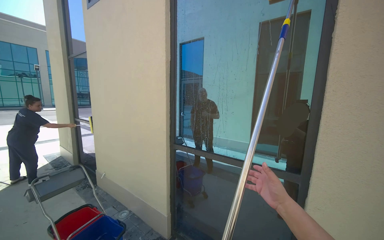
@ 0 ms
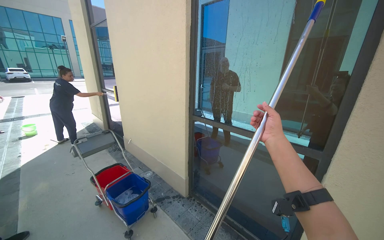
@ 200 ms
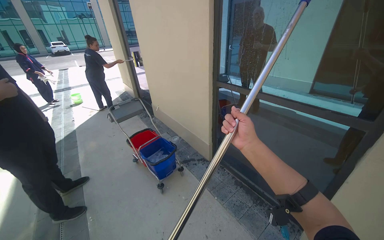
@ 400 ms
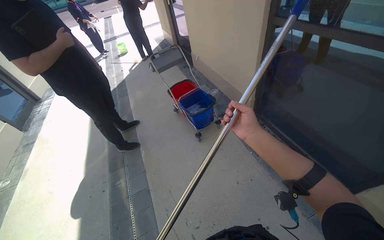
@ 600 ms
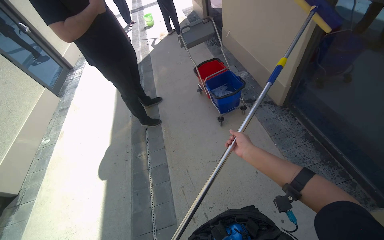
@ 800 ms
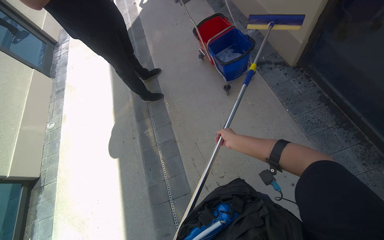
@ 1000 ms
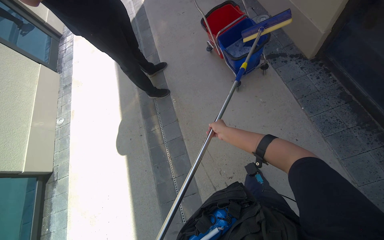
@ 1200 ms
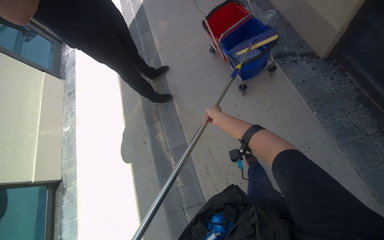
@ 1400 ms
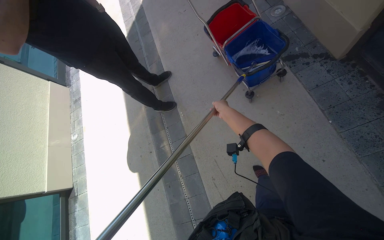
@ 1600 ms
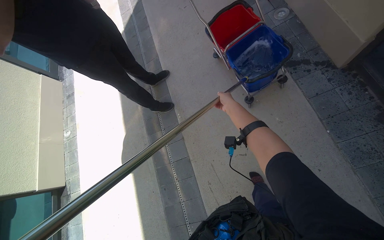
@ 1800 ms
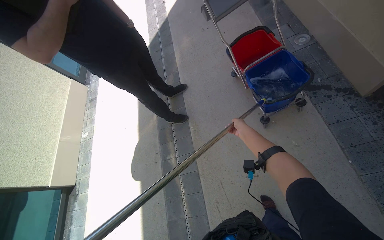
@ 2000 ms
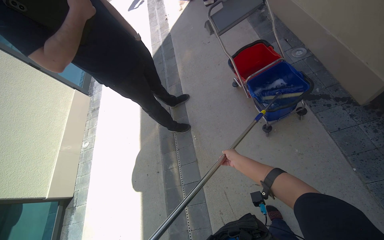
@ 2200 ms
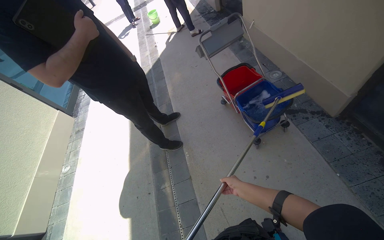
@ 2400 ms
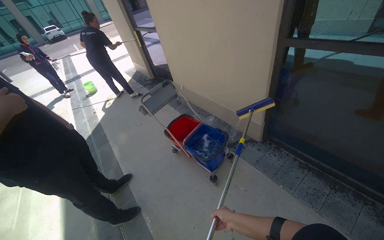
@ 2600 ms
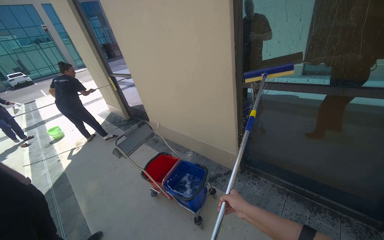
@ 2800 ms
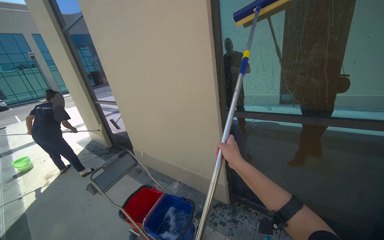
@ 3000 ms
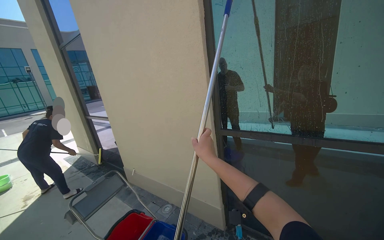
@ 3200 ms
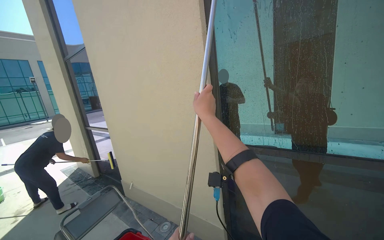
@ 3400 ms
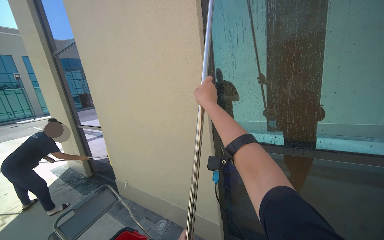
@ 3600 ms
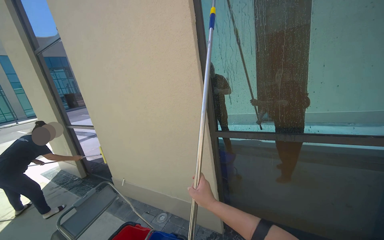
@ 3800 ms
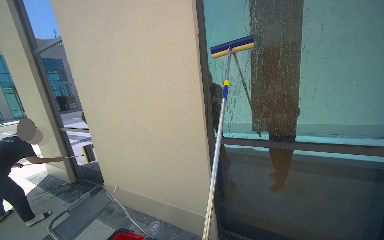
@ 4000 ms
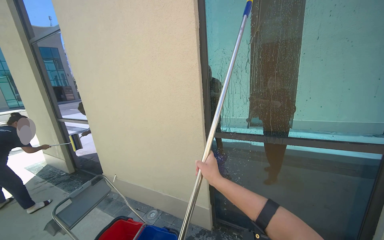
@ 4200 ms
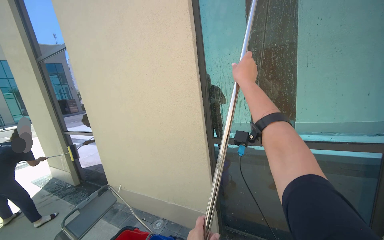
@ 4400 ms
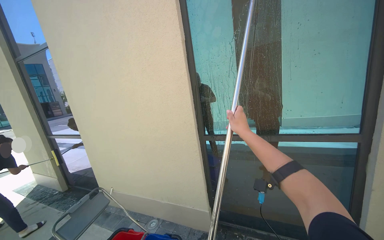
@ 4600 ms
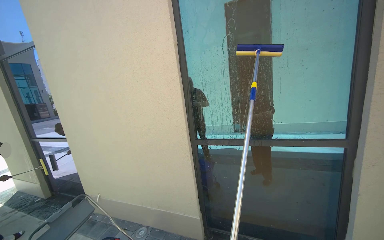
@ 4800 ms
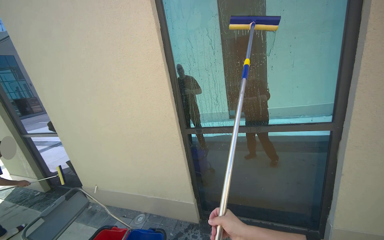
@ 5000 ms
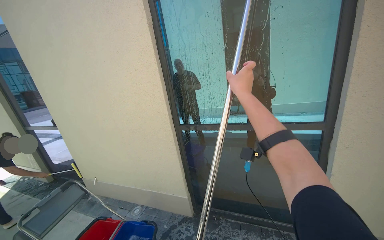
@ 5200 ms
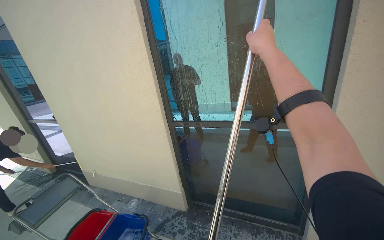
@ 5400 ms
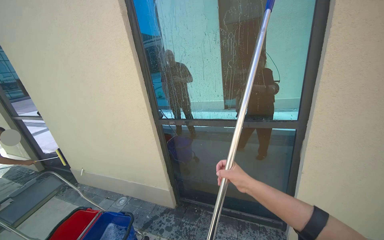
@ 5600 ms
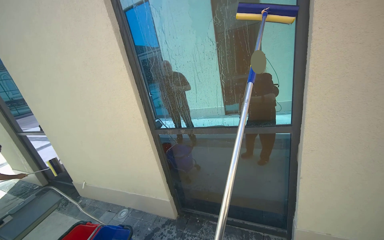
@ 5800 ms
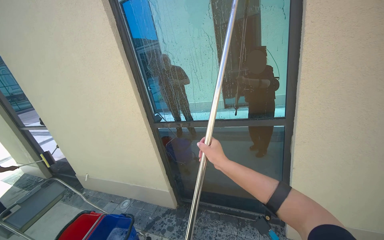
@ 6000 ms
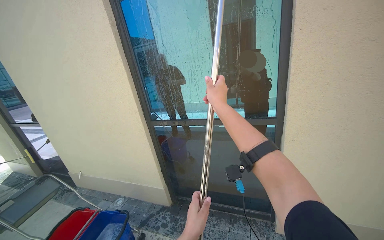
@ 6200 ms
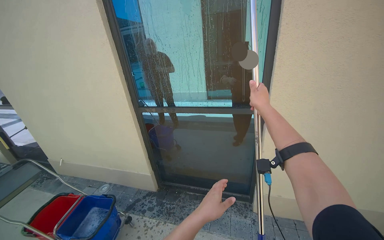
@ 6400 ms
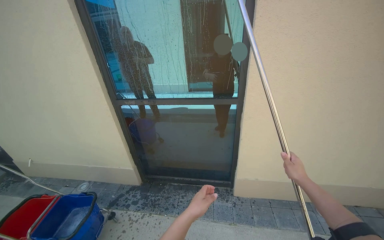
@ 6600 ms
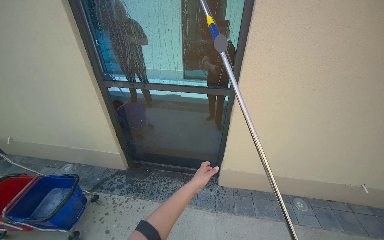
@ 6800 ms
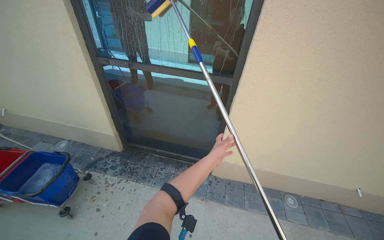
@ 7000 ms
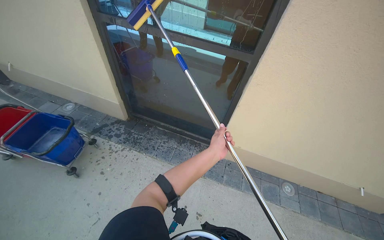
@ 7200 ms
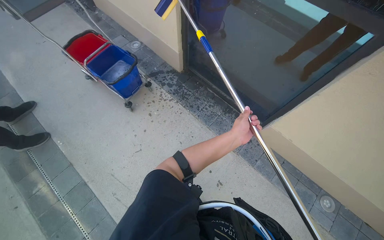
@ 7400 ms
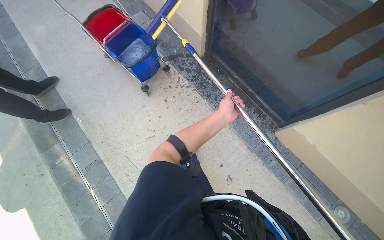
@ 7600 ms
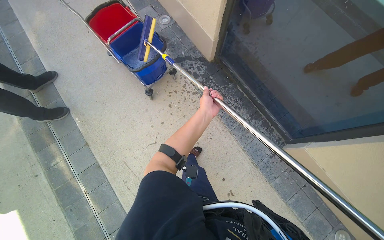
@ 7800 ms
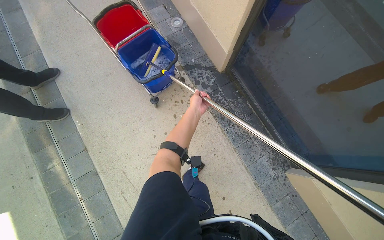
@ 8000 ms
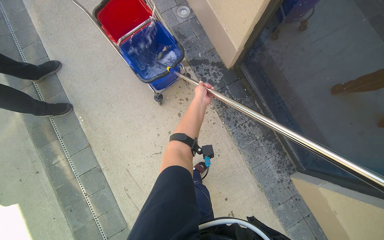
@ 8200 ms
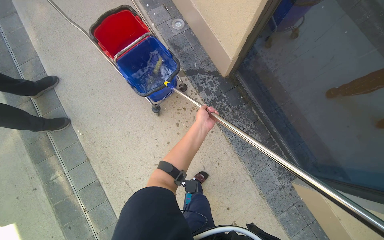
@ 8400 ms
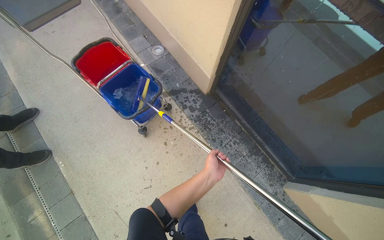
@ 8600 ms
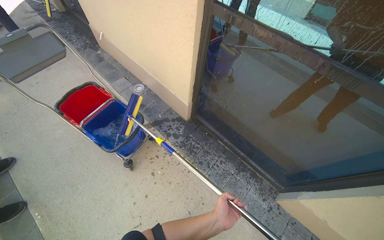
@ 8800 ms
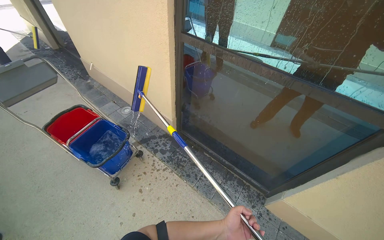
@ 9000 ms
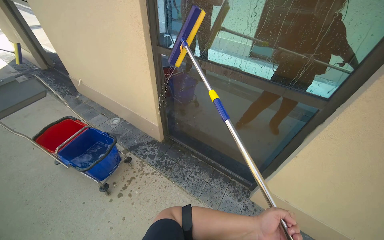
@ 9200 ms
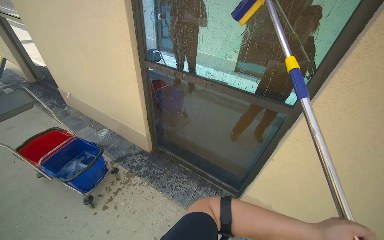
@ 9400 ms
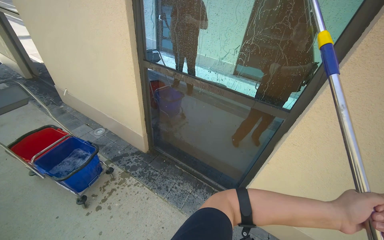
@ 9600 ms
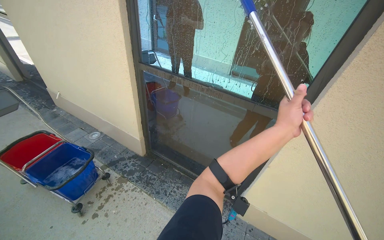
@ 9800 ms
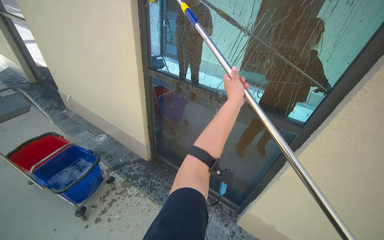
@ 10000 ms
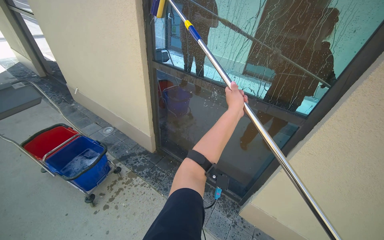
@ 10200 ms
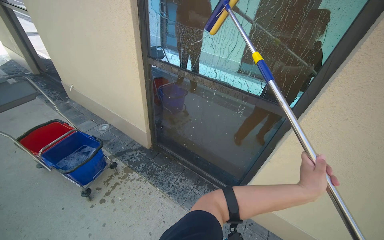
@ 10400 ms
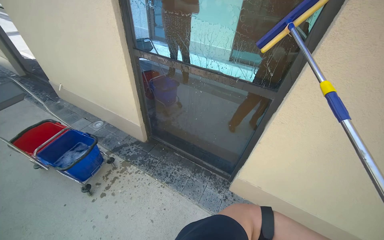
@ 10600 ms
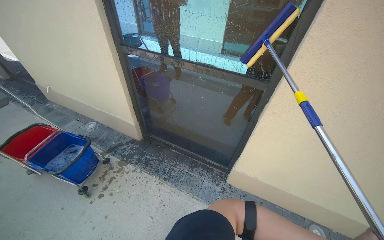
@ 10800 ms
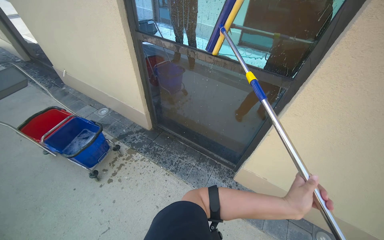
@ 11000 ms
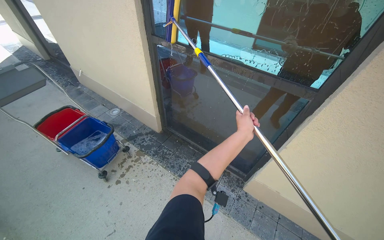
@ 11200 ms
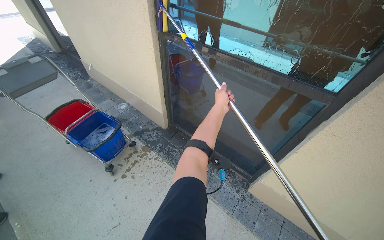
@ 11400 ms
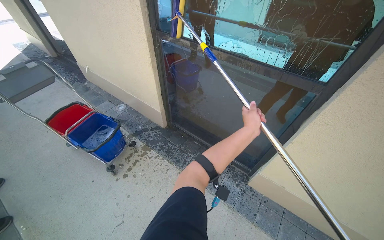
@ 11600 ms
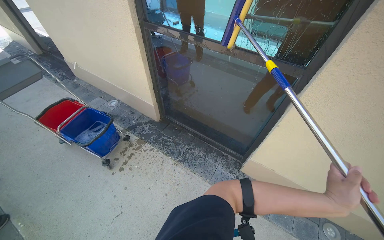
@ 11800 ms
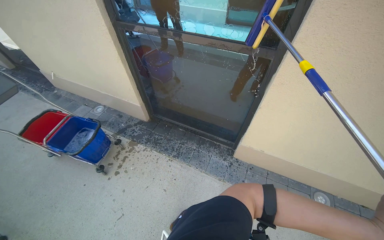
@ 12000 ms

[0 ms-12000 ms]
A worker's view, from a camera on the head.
Job: cleaning windows.
The whole recording: Cleaning building windows. The worker scrubs the building windows with a long-handled squeegee, frequently dipping it into a bucket.
0 ms to 1600 ms: The camera travels approximately 60 cm. The view pans to the left by roughly 45 degrees. The view tilts about 70 degrees downward.
1600 ms to 3000 ms: The head turns to the right by about 40 degrees. The camera pitches upward, by some 60 degrees.
4400 ms to 6000 ms: The camera is carried to the right, about 50 cm.
6000 ms to 7600 ms: The view tips downward by about 50 degrees. The scene turns roughly 40 degrees clockwise in the picture.
7600 ms to 9000 ms: The view tips upward by roughly 20 degrees.
10400 ms to 12000 ms: The view tilts roughly 10 degrees downward.

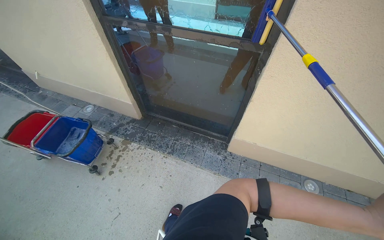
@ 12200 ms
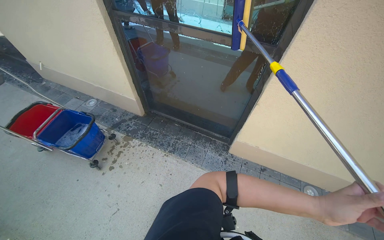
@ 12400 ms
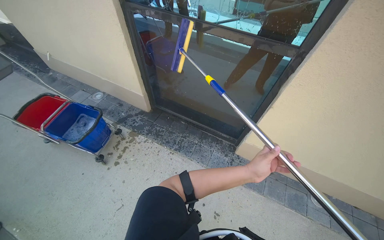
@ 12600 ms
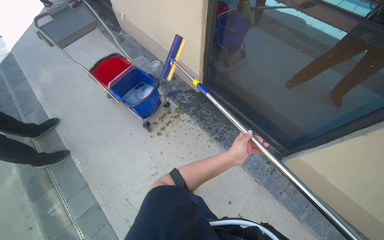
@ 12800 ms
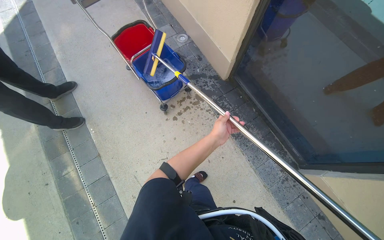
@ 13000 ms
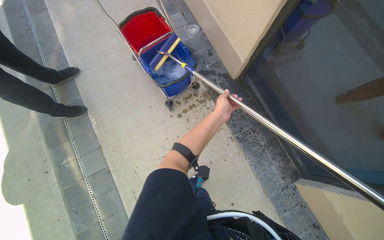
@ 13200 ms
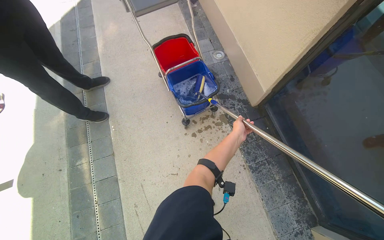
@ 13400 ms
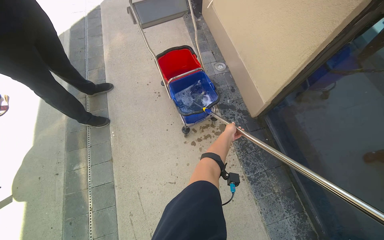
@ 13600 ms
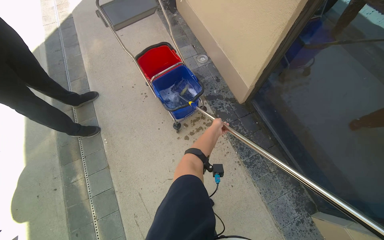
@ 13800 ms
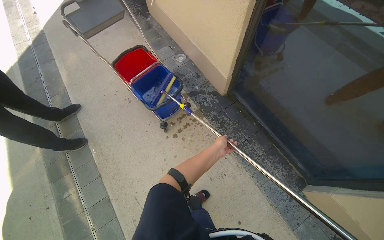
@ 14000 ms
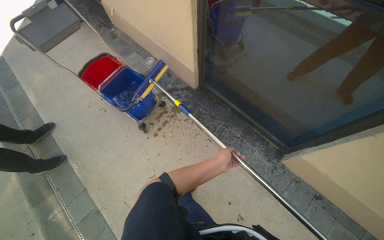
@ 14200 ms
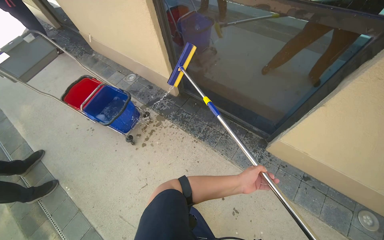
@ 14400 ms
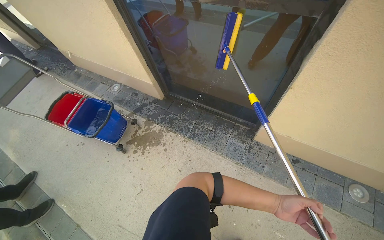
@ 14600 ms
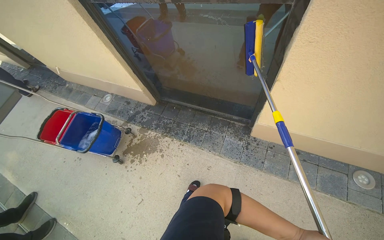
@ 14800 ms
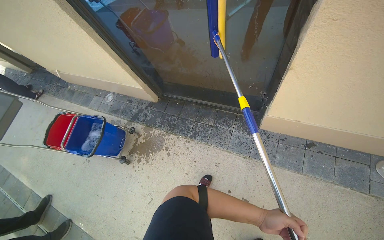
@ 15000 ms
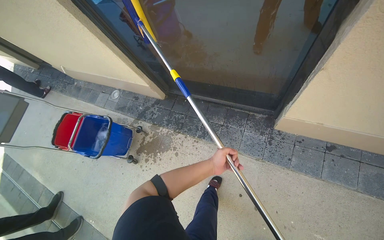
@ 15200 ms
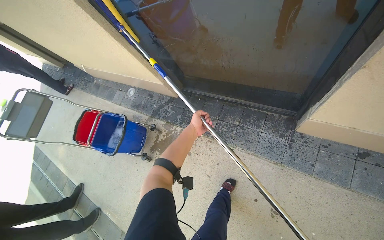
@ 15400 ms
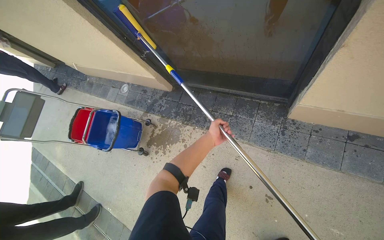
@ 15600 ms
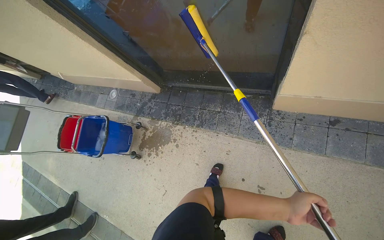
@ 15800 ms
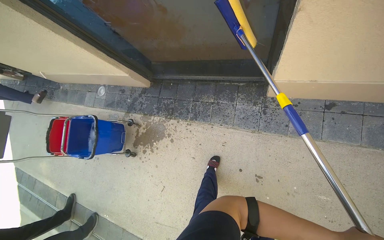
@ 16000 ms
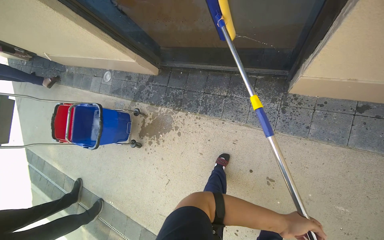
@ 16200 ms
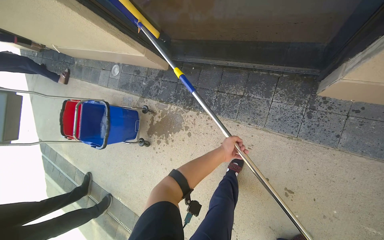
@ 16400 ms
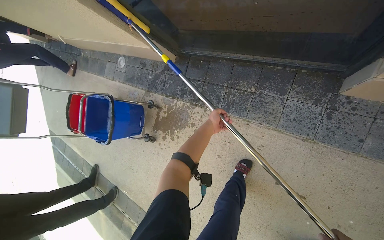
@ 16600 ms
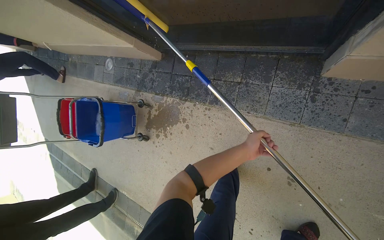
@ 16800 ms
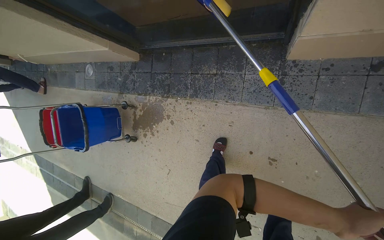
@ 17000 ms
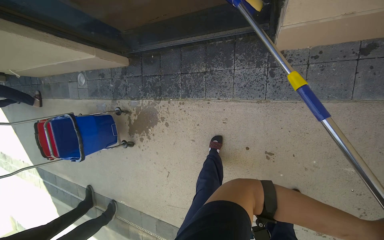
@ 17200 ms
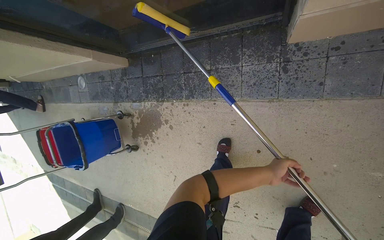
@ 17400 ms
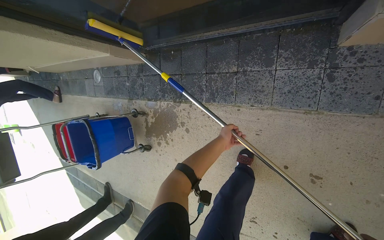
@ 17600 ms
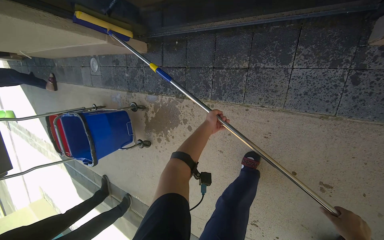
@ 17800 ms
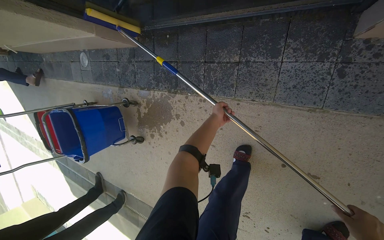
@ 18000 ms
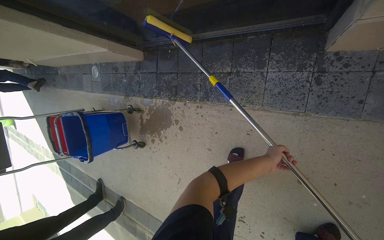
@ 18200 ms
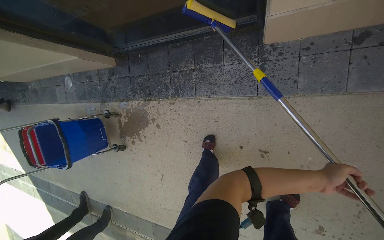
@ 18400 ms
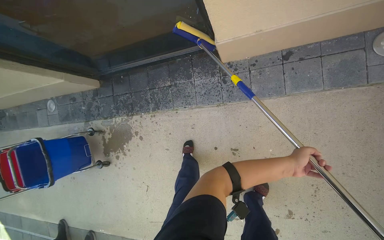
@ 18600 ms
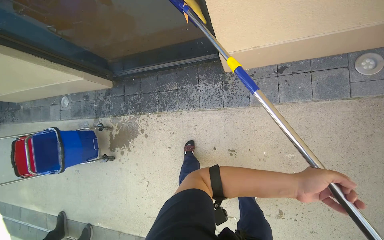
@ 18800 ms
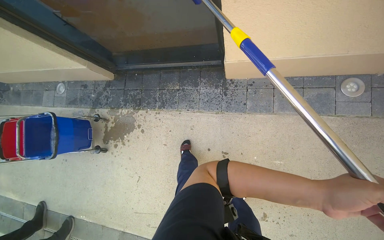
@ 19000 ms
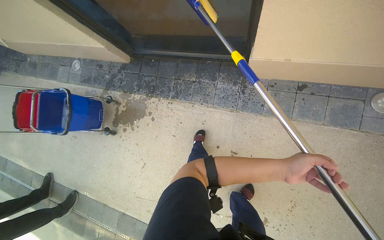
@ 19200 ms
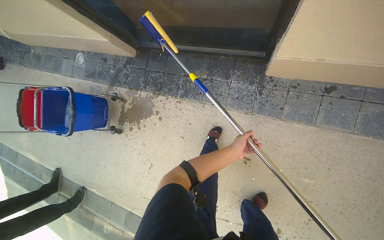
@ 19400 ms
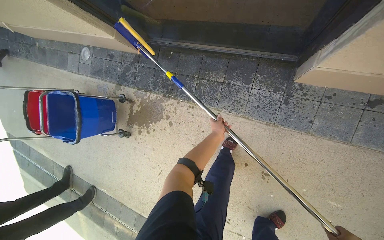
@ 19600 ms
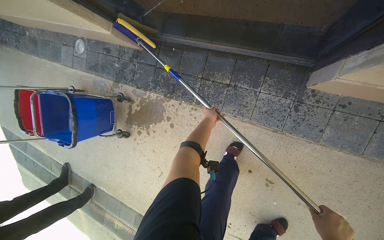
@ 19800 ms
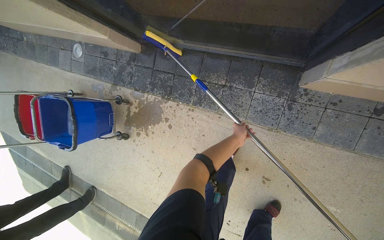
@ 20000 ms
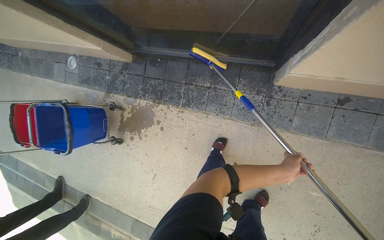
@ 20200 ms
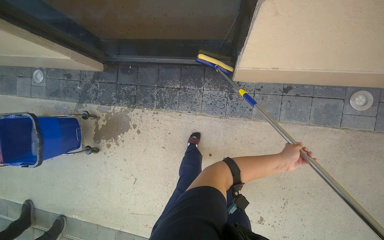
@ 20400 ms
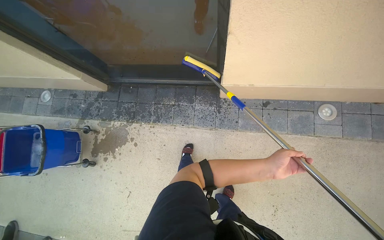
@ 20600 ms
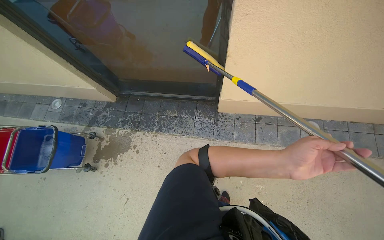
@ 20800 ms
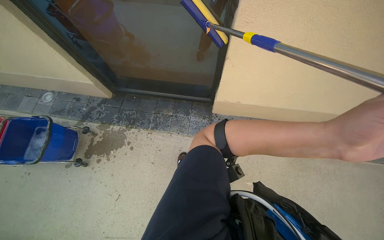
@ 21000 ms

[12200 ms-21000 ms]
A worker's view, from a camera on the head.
Job: cleaning windows.
The whole recording: Cleaning building windows. The worker scrubs the building windows with a long-handled squeegee, frequently dipping it into a bucket.
12200 ms to 13600 ms: The camera travels approximately 60 cm. The head rotates some 55 degrees to the left. The view tilts about 15 degrees downward.
13600 ms to 15200 ms: The camera is carried approximately 70 cm. The scene turns some 55 degrees counterclockwise in the picture.
15200 ms to 16600 ms: The camera pitches downward, by approximately 15 degrees.
16600 ms to 18000 ms: The left hand moves about 60 cm to the right and comes back.
18000 ms to 19600 ms: The left hand reaches approximately 70 cm to the right, then returns.
19600 ms to 21000 ms: The head travels roughly 60 cm. The view pans to the right by about 15 degrees. The camera pitches upward, by some 25 degrees.
